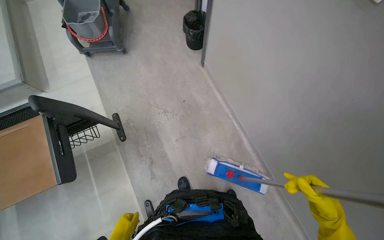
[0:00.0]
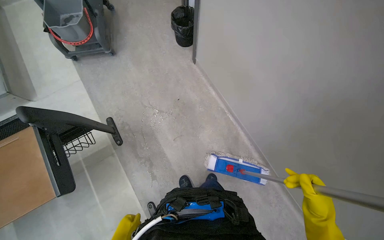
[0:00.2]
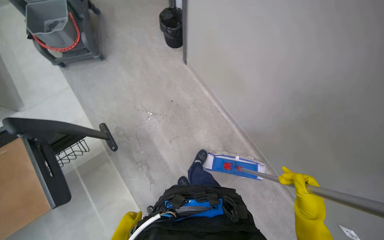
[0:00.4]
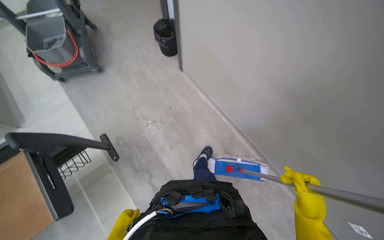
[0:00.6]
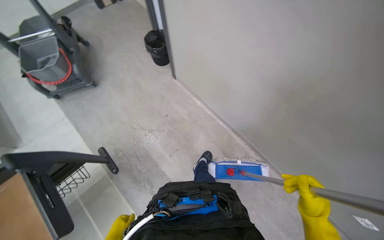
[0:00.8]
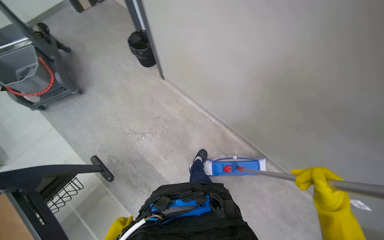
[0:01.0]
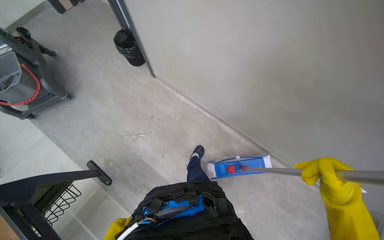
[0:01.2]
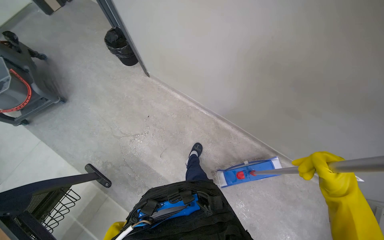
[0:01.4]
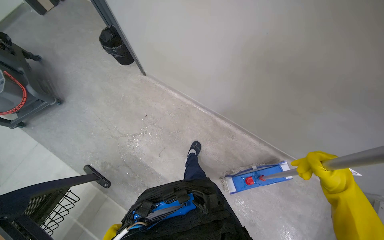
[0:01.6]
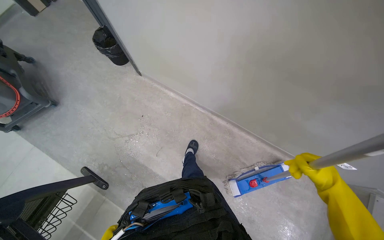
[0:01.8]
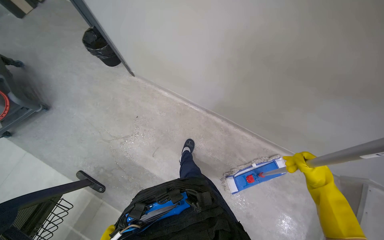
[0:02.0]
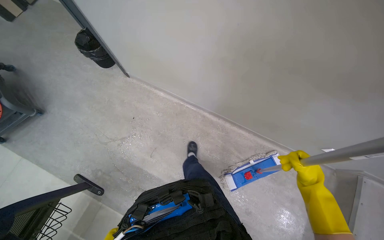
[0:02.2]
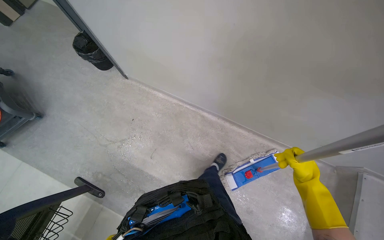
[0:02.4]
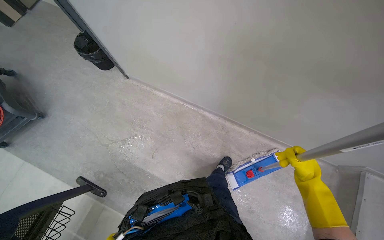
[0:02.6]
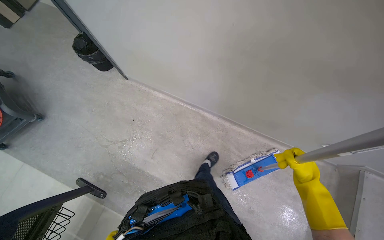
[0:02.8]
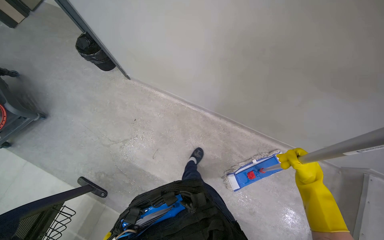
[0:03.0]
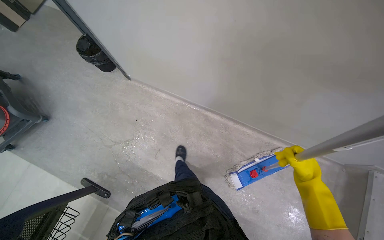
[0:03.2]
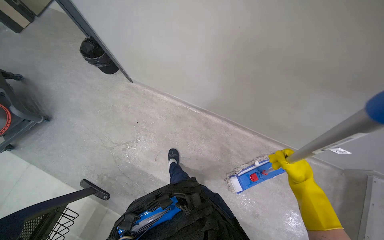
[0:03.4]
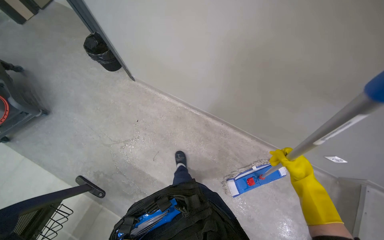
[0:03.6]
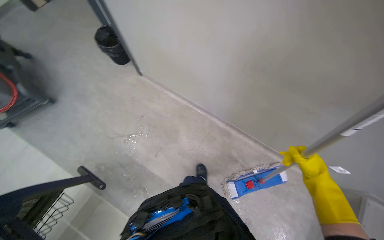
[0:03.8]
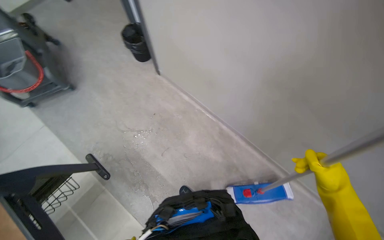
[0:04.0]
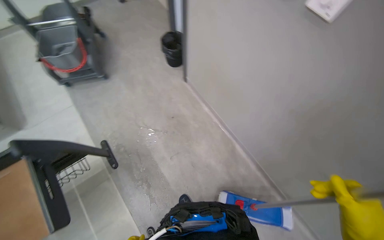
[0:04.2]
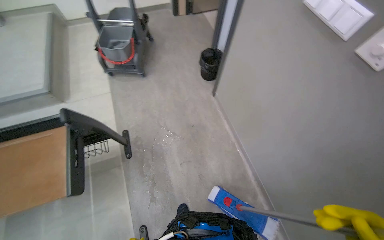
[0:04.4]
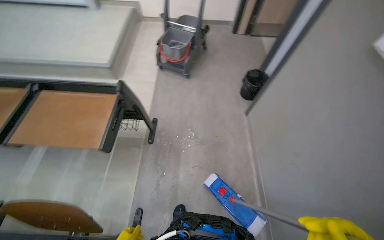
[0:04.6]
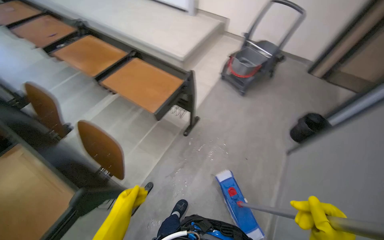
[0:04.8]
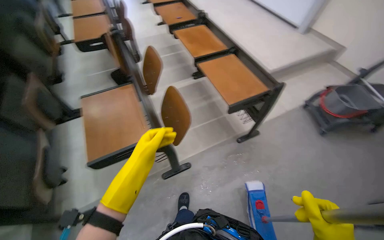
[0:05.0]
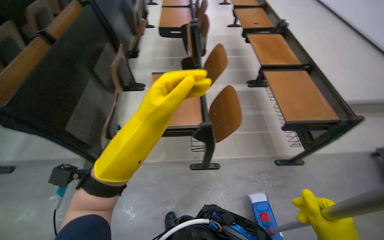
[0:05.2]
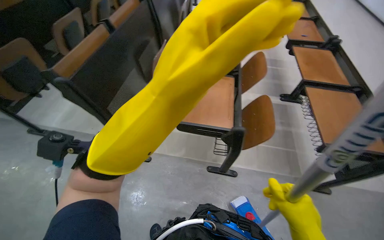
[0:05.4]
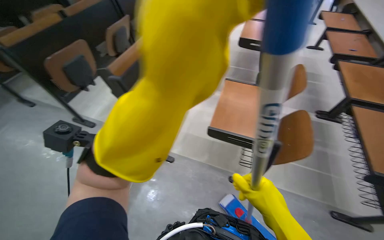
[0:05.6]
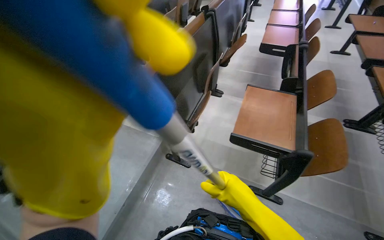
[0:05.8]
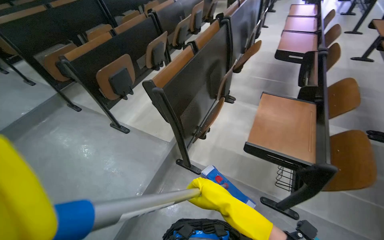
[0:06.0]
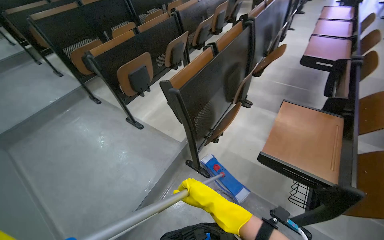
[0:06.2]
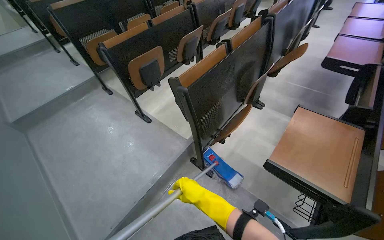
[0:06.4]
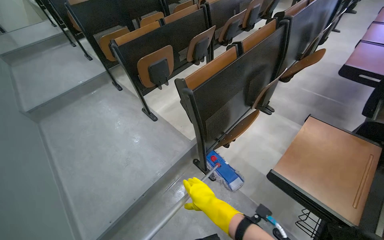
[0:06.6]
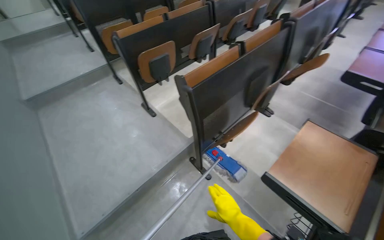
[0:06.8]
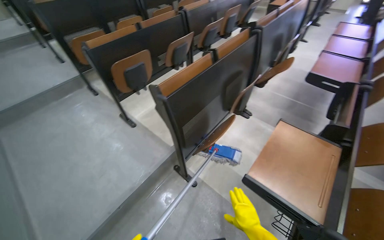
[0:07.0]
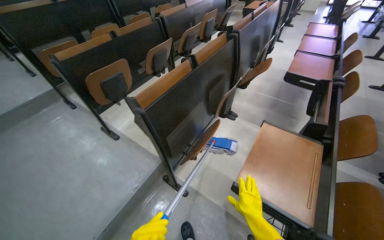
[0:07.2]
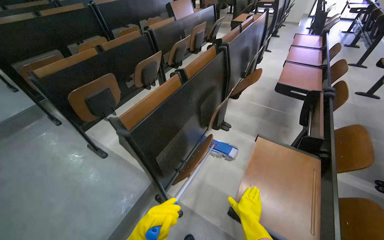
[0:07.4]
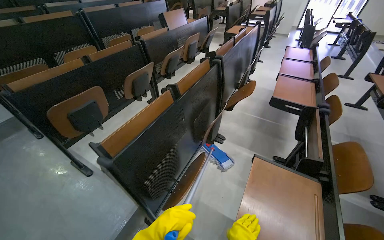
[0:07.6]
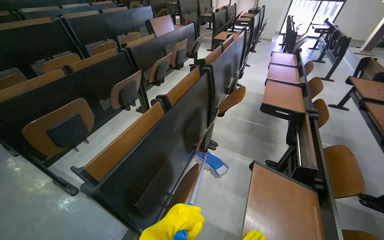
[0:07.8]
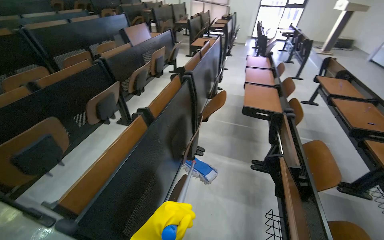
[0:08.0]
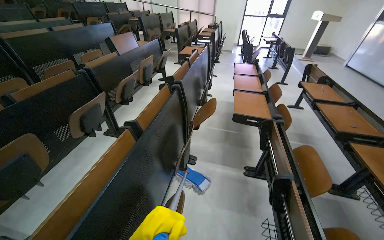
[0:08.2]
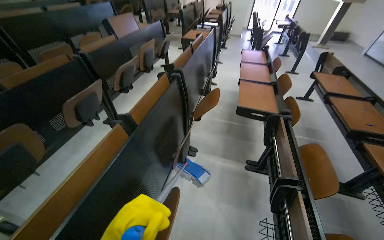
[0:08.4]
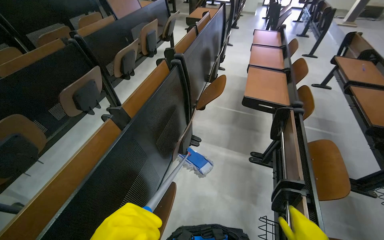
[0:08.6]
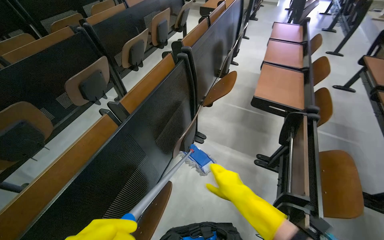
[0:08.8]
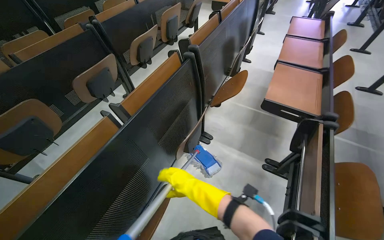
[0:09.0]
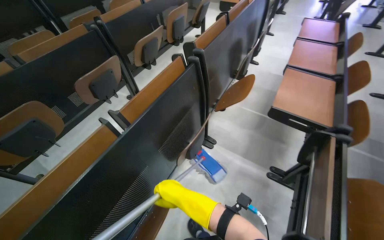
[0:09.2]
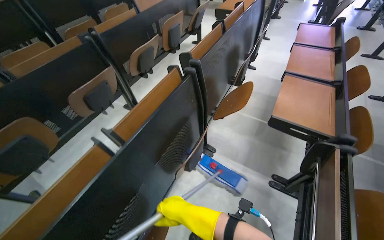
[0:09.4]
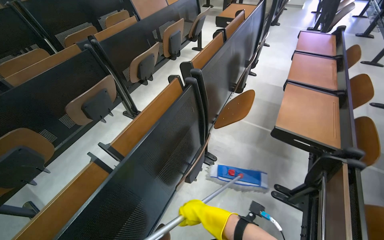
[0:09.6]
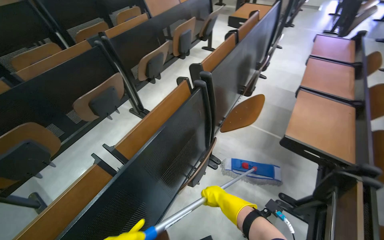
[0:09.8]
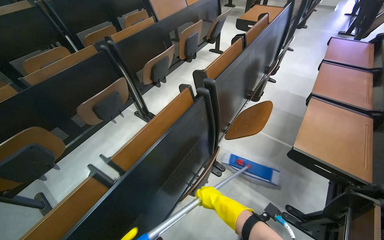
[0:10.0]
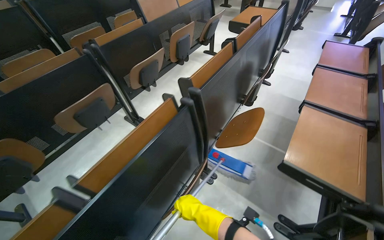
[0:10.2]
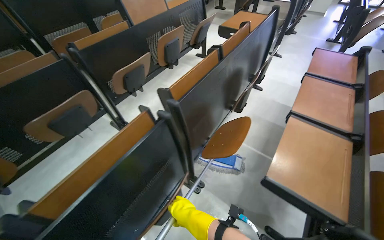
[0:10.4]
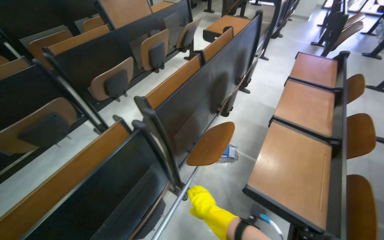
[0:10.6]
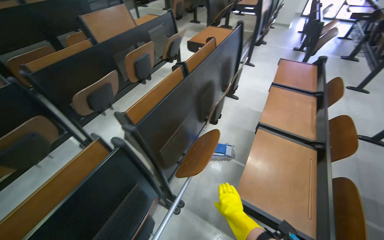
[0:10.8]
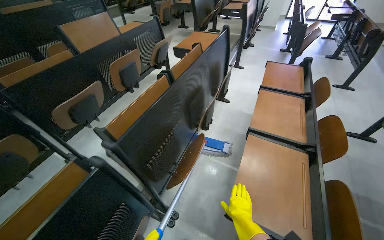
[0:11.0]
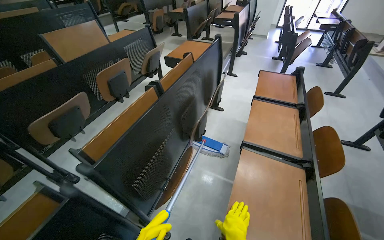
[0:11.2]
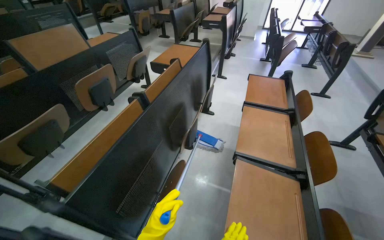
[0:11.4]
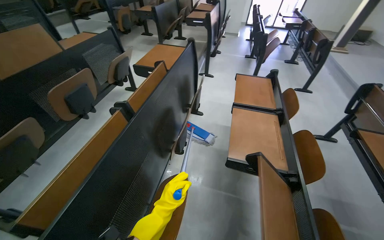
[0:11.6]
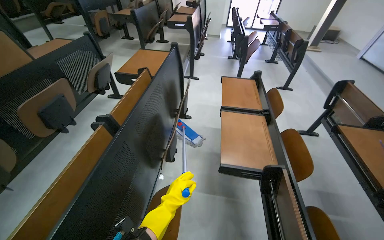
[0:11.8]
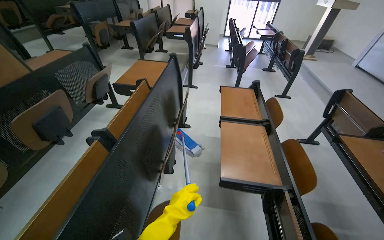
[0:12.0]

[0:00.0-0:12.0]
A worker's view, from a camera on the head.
Job: mopping floor.
The whole recording: Mopping lecture hall floor. The worker mops the floor of the lecture hall, moving the mop through the aisles between seats.
0:00.0 to 0:01.6: The scene rotates counterclockwise by about 30 degrees.
0:01.6 to 0:03.0: The right hand shifts roughly 10 cm farther from the camera.
0:03.0 to 0:04.4: The wearer's head swings approximately 45 degrees to the left.
0:04.4 to 0:06.0: The head travels some 70 cm. The head turns to the left by some 140 degrees. The view tips upward by some 15 degrees.
0:07.6 to 0:09.0: The wearer moves approximately 50 cm.
0:09.0 to 0:10.4: The camera is carried some 50 cm.
0:10.4 to 0:12.0: The wearer moves roughly 50 cm. The head rotates about 25 degrees to the right.

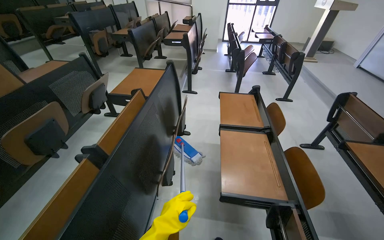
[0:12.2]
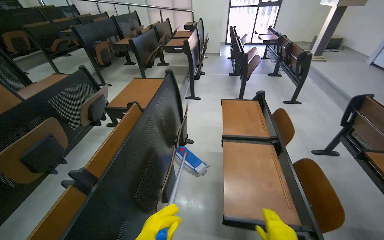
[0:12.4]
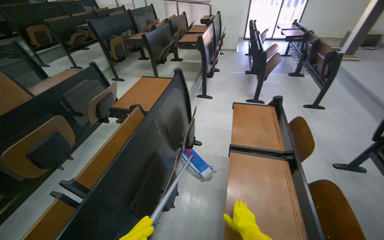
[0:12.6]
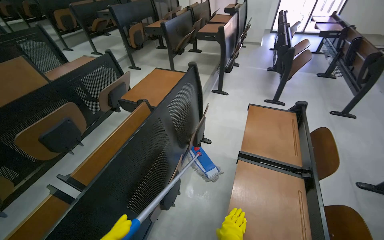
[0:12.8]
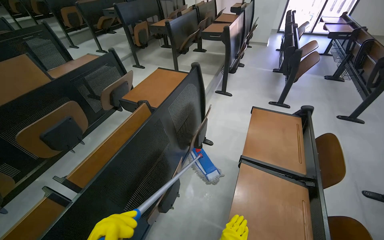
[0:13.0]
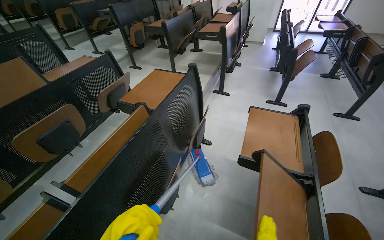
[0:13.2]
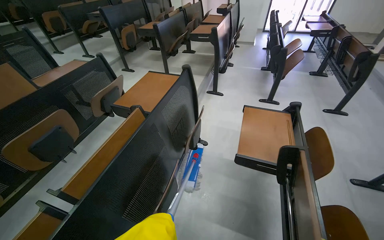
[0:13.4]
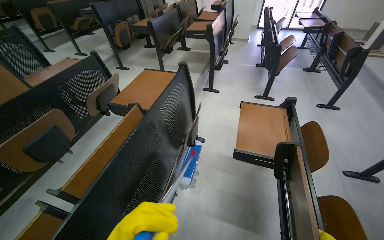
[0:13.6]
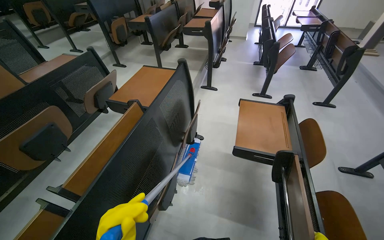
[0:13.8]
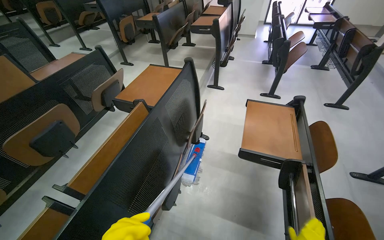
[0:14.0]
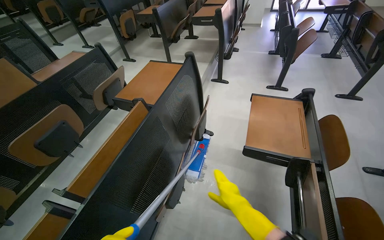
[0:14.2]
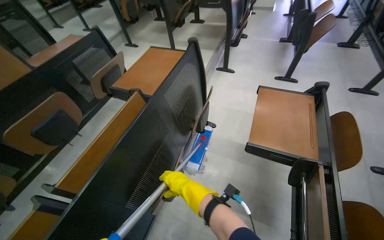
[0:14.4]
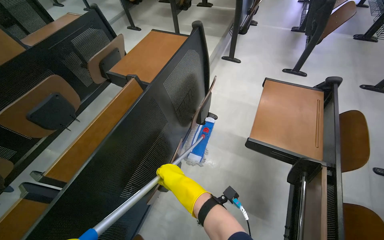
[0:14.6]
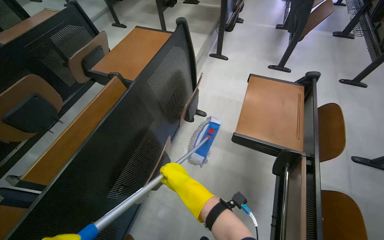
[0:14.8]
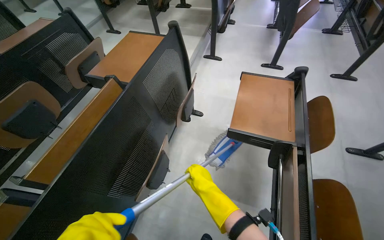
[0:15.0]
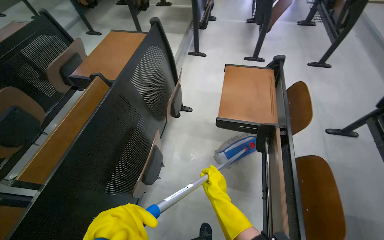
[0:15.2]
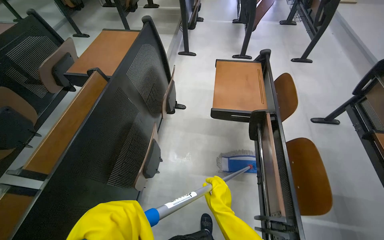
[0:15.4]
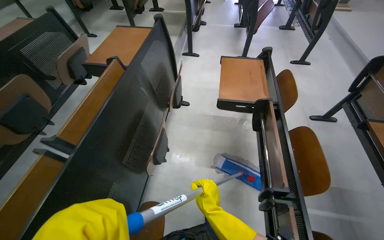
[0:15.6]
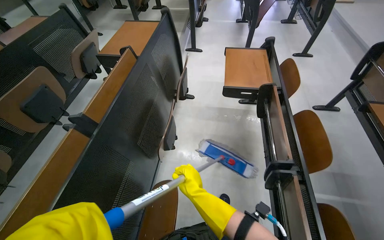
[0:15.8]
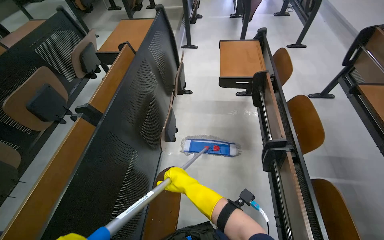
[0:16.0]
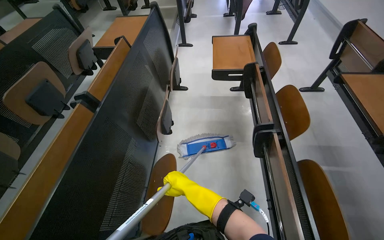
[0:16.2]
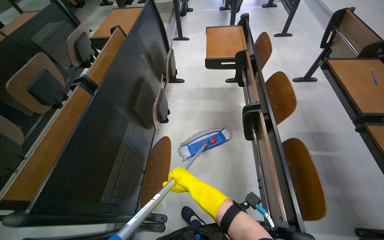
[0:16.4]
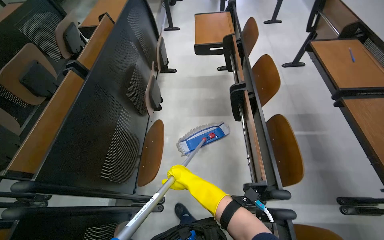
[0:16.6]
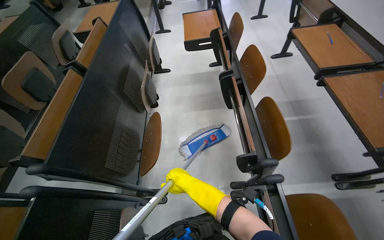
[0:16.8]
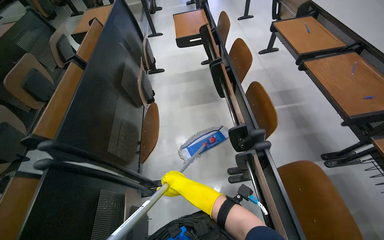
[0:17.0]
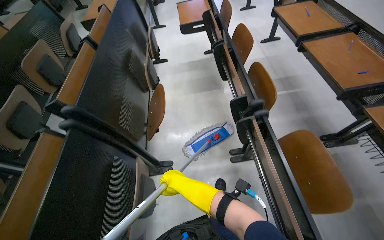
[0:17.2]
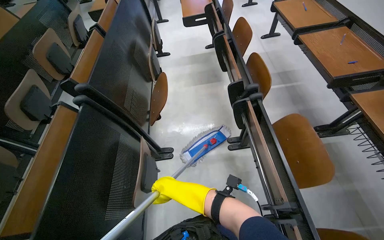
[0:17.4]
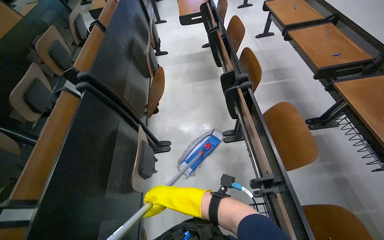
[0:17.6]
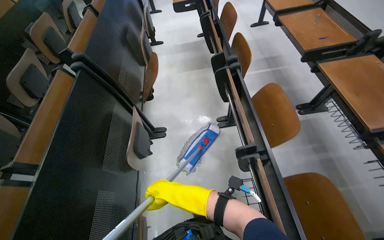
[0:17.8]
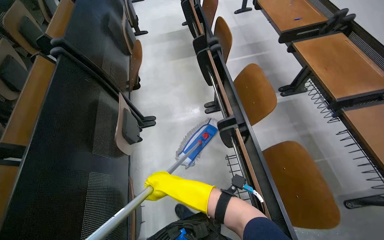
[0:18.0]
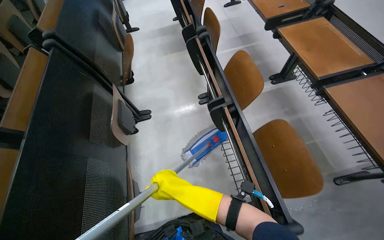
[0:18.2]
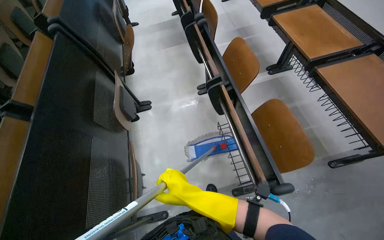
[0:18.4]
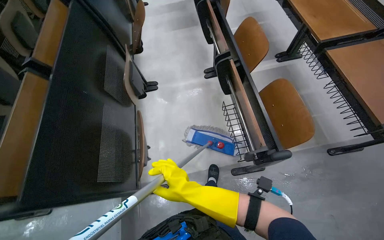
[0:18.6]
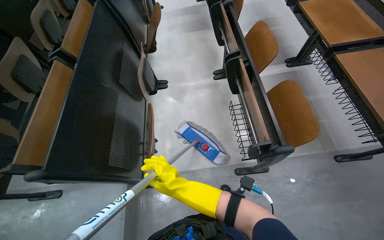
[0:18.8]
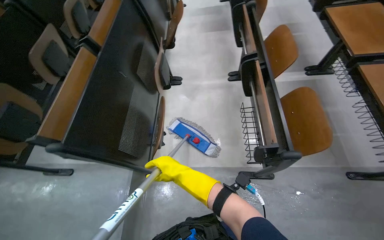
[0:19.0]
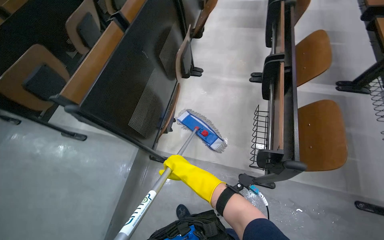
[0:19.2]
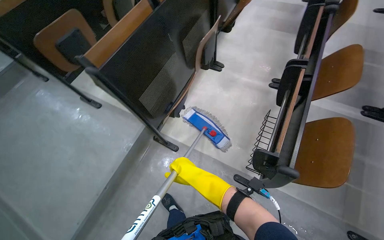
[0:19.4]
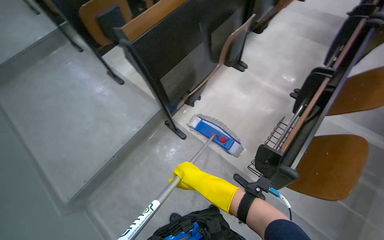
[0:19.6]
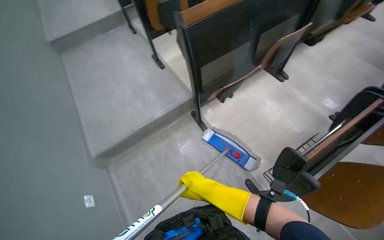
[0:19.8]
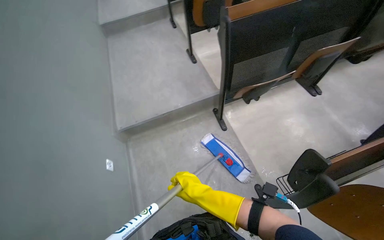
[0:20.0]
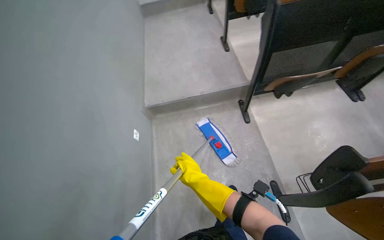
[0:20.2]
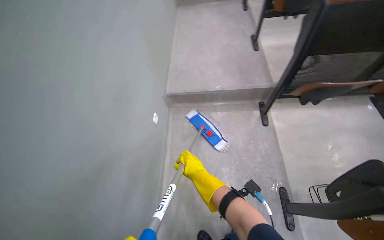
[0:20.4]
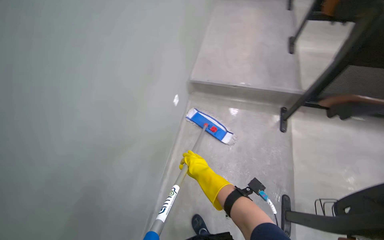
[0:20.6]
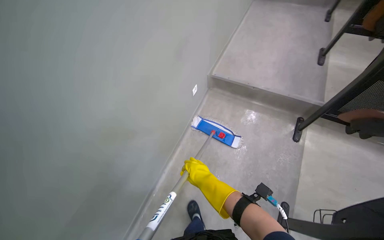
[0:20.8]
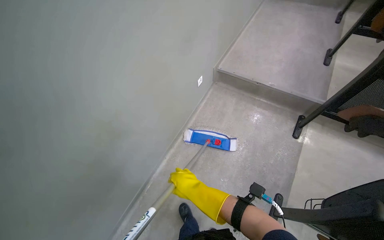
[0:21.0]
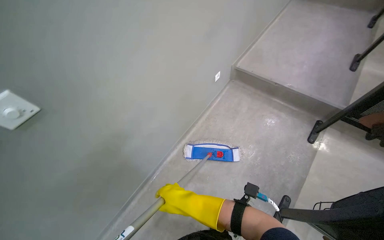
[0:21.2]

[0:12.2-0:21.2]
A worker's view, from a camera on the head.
Job: mopping floor.
The whole recording: Mopping lecture hall floor. The worker mops the floor of the lecture hall, moving the mop through the aisles between seats.
0:15.2 to 0:16.6: The wearer moves some 70 cm.
0:16.6 to 0:18.2: The camera is carried some 90 cm.
0:18.2 to 0:19.8: The wearer moves some 50 cm. The wearer looks some 70 degrees further to the left.
0:19.8 to 0:21.2: The camera is carried approximately 50 cm. The head rotates some 65 degrees to the left.
